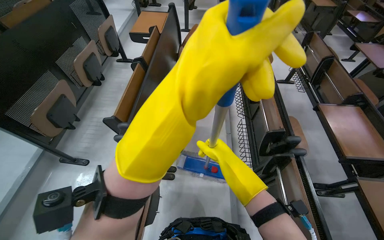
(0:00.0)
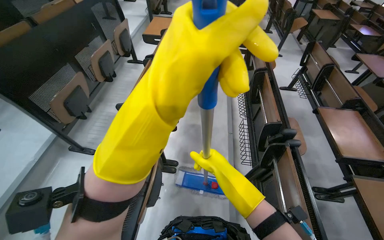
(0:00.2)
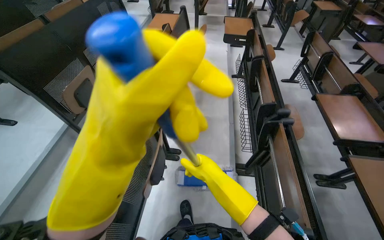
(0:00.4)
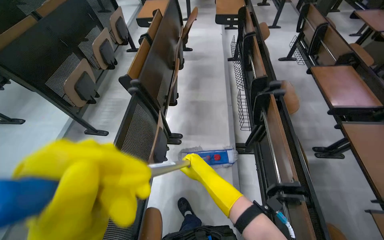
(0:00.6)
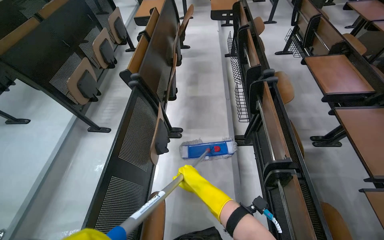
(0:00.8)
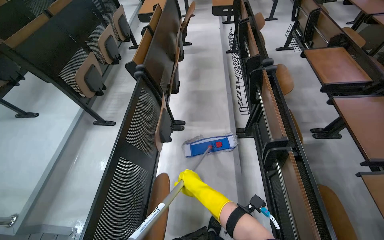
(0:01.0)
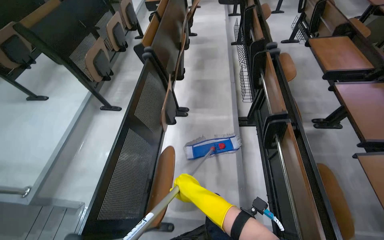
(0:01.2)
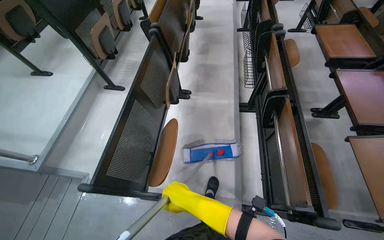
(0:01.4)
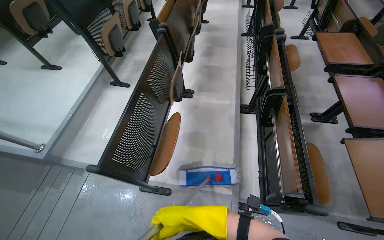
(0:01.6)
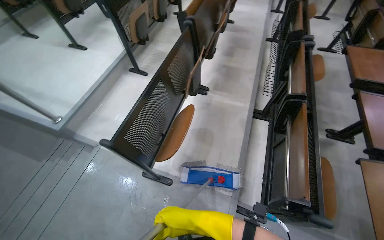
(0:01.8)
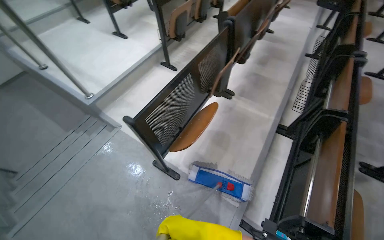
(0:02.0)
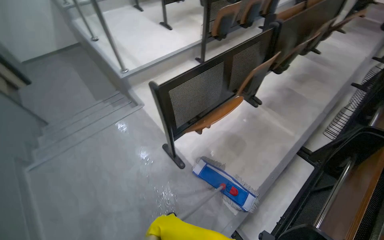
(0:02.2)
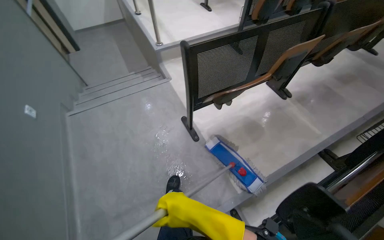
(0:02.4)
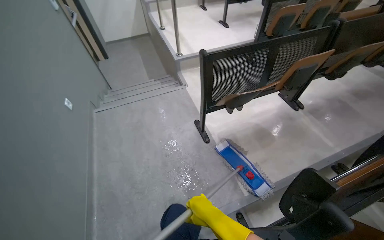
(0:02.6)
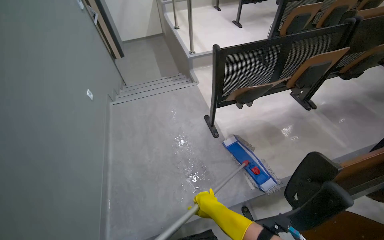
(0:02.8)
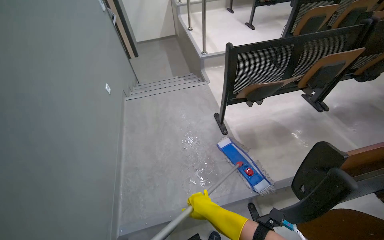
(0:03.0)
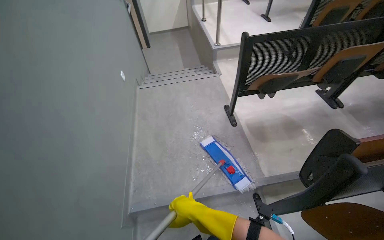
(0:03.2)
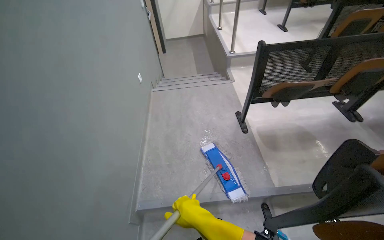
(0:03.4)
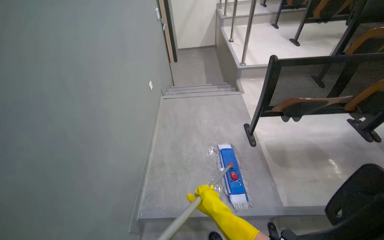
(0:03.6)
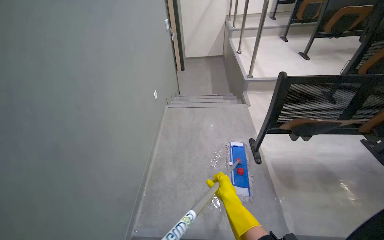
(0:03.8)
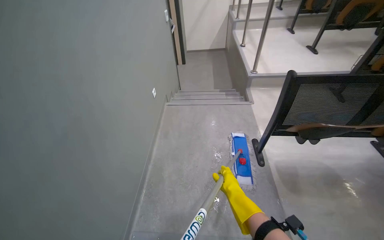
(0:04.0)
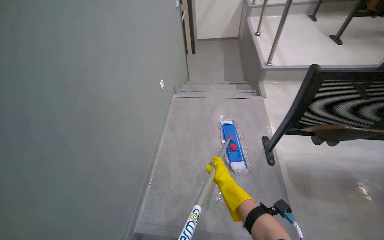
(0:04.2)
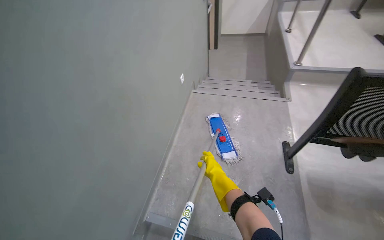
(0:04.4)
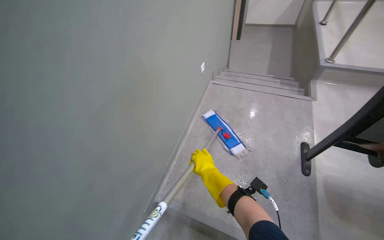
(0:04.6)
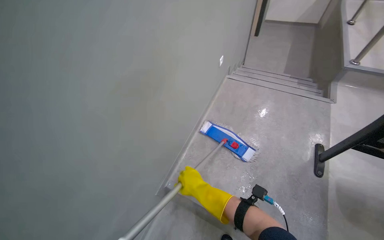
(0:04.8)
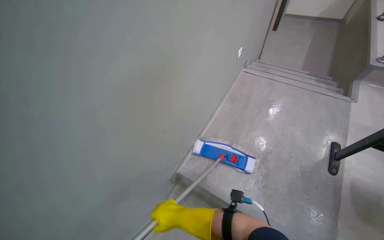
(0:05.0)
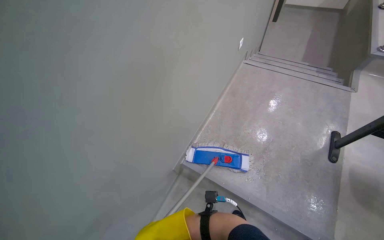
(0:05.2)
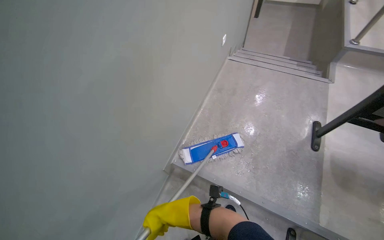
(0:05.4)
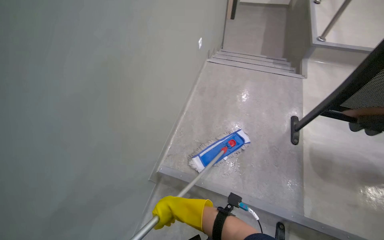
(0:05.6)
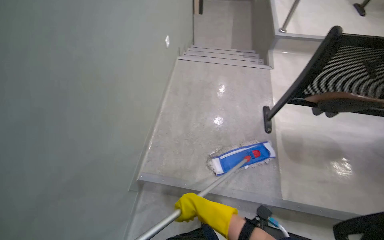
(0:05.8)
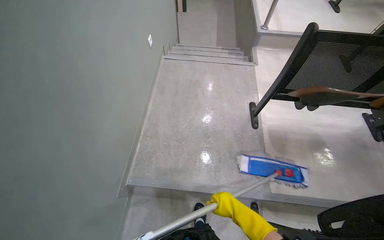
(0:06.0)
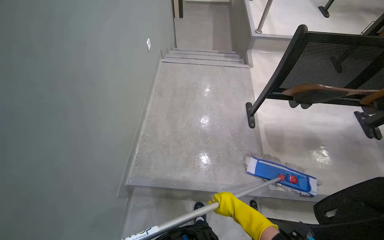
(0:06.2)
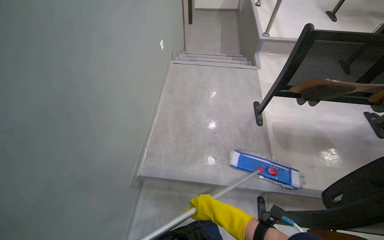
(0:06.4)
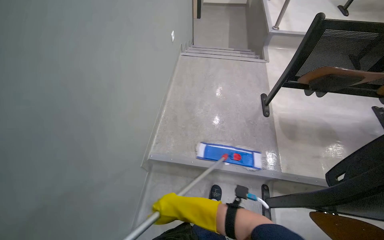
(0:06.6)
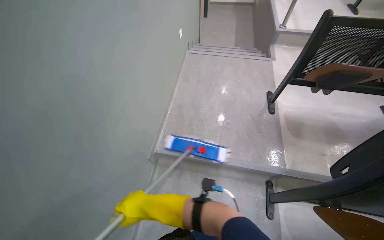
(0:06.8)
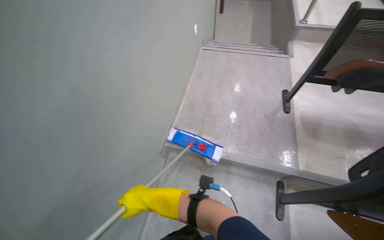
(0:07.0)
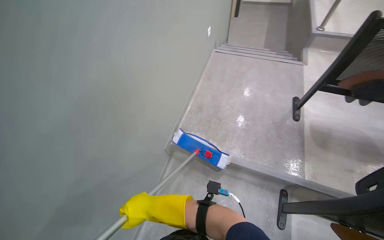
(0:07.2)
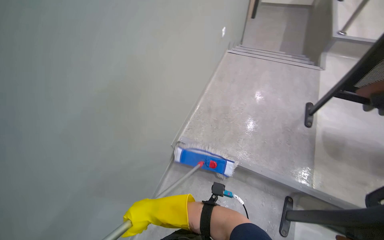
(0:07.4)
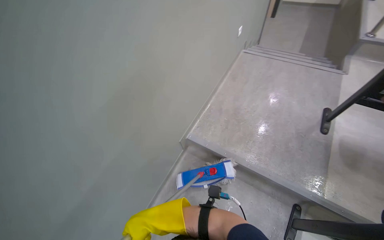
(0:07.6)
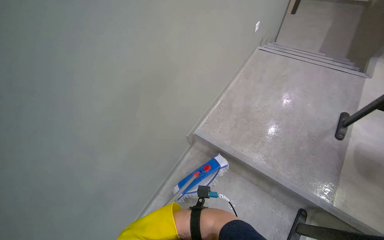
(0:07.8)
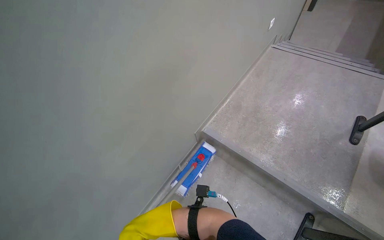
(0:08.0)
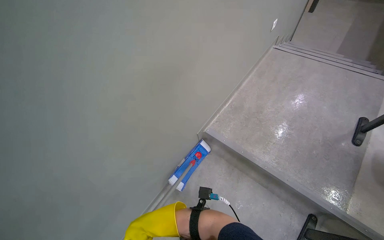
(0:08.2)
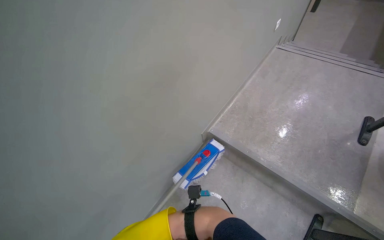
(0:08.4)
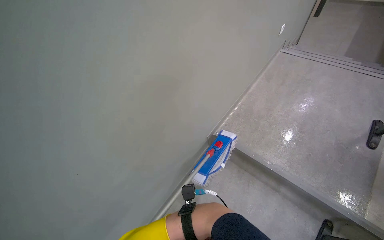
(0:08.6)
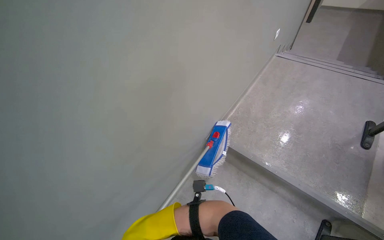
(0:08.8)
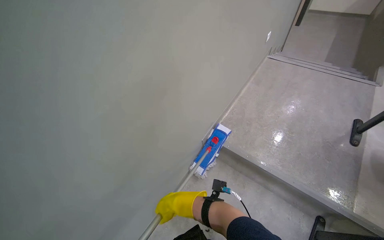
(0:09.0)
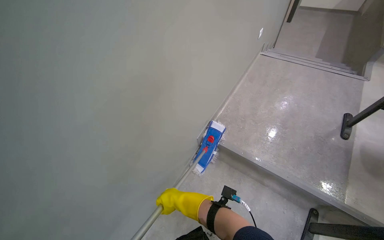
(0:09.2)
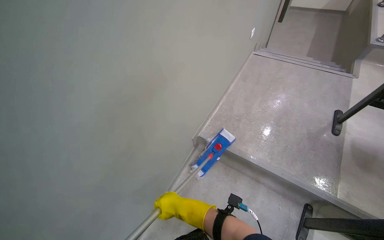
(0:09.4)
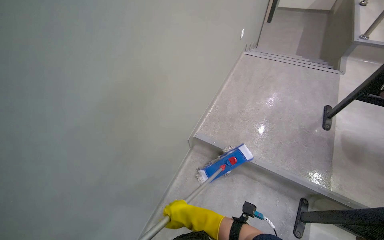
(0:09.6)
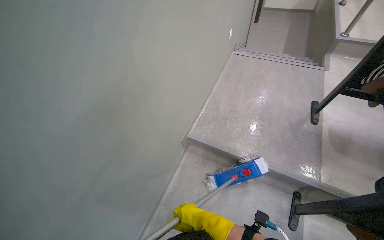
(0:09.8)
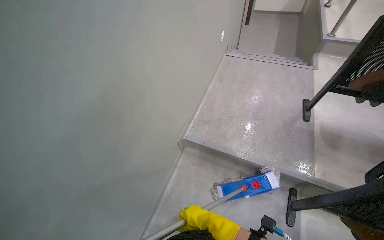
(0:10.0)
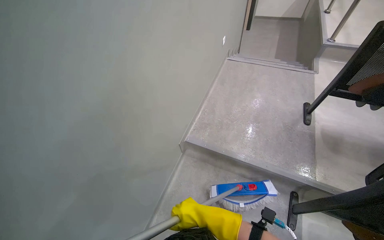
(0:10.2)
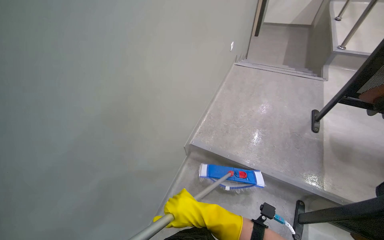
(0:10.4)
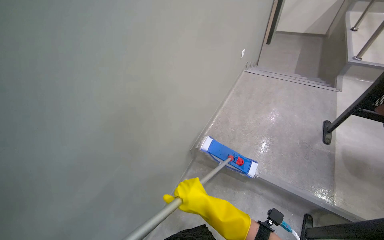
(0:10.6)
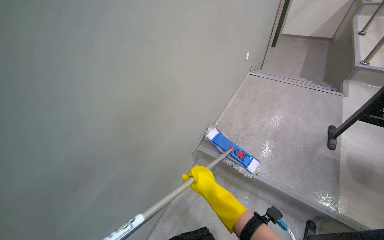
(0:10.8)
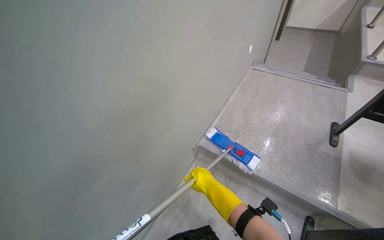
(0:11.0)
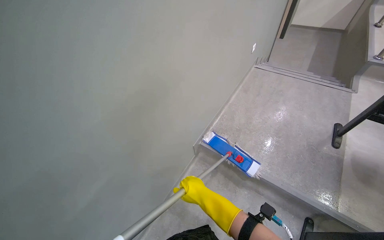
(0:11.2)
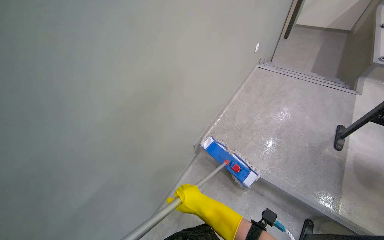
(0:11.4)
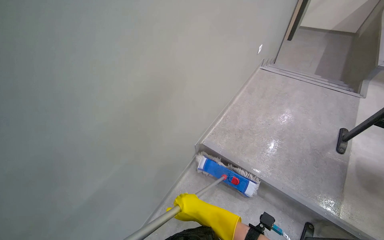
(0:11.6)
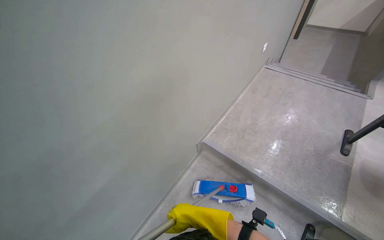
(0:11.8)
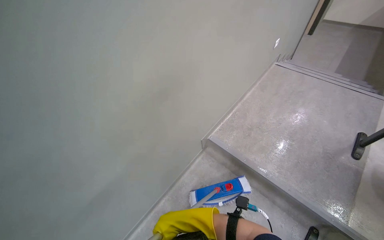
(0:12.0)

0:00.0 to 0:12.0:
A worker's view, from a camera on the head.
Job: mopping floor.
The whole recording: Mopping lecture hall floor. The worker mops the floor of the lecture hall, moving the mop through the aisles between seats.
0:00.0 to 0:01.6: The camera travels some 90 cm.
0:01.6 to 0:03.0: The camera travels about 60 cm. The head rotates about 65 degrees to the left.
0:03.0 to 0:04.4: The head rotates approximately 30 degrees to the left. The right hand shifts approximately 25 cm farther from the camera.
0:06.0 to 0:07.6: The wearer's head swings some 25 degrees to the left. The right hand shifts some 50 cm to the left and nearer to the camera.
0:07.6 to 0:09.0: The right hand goes roughly 10 cm farther from the camera.
0:09.0 to 0:10.4: The right hand is displaced to the right by approximately 10 cm.

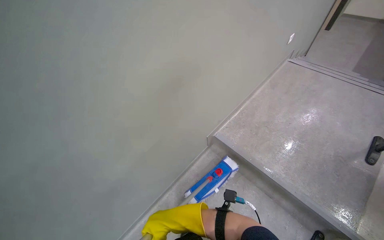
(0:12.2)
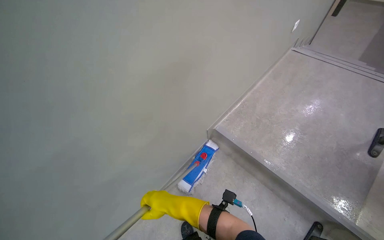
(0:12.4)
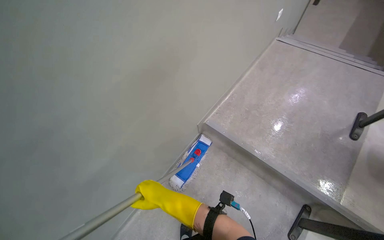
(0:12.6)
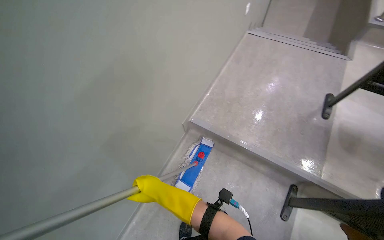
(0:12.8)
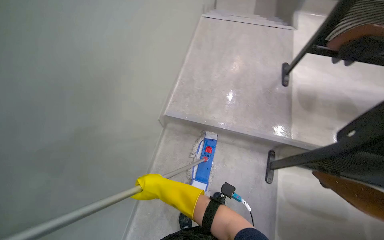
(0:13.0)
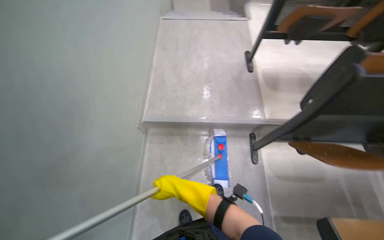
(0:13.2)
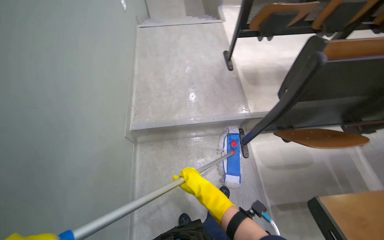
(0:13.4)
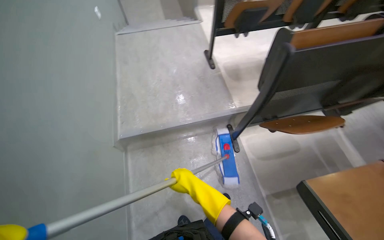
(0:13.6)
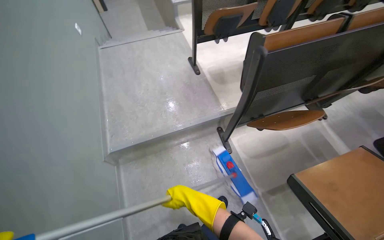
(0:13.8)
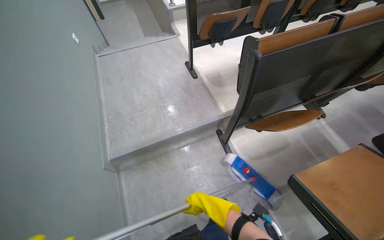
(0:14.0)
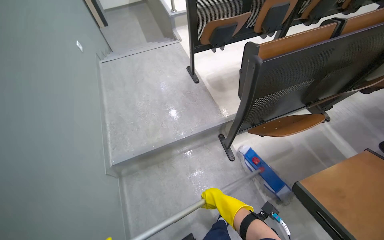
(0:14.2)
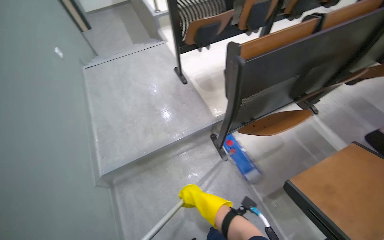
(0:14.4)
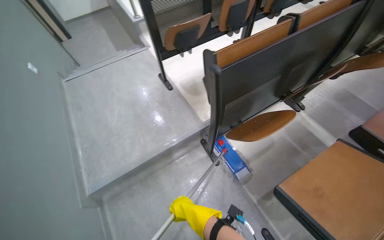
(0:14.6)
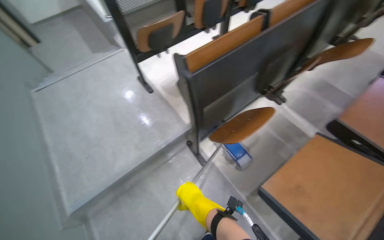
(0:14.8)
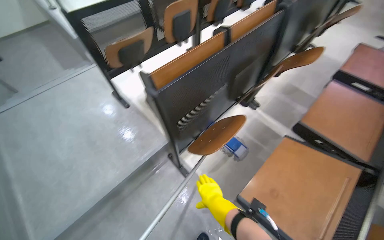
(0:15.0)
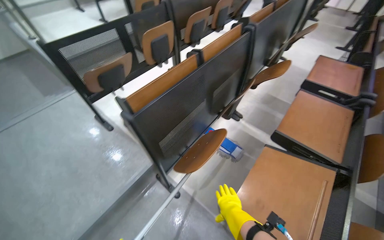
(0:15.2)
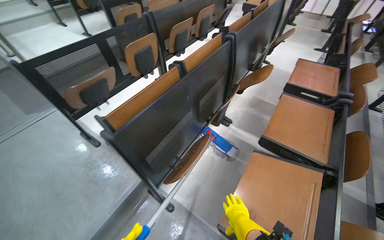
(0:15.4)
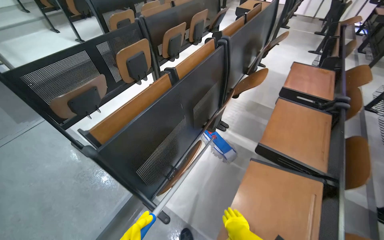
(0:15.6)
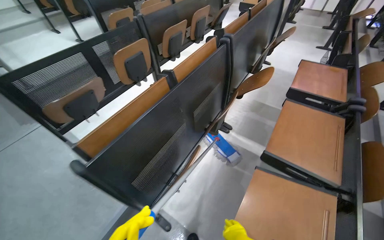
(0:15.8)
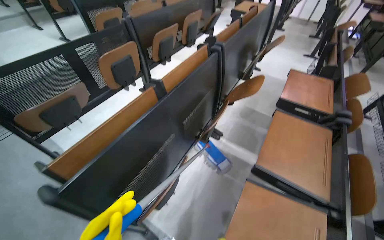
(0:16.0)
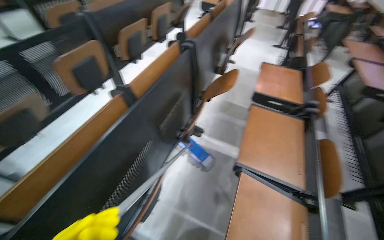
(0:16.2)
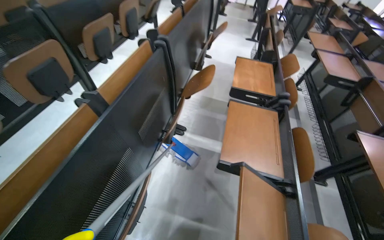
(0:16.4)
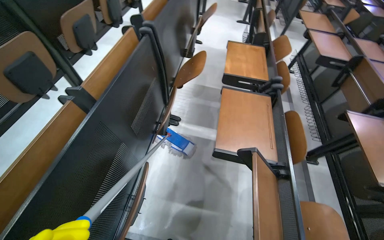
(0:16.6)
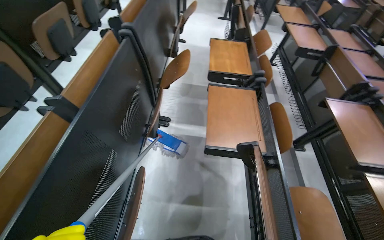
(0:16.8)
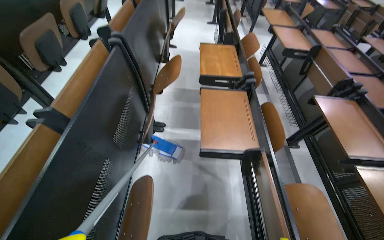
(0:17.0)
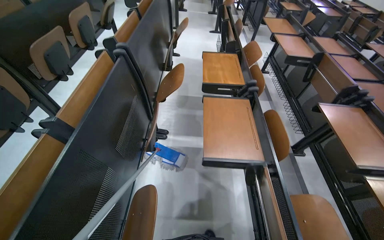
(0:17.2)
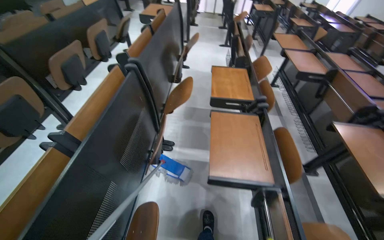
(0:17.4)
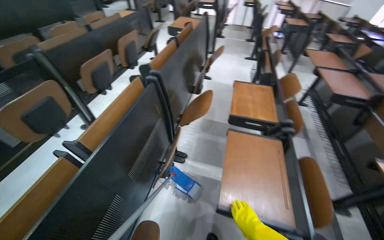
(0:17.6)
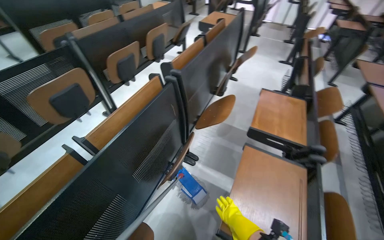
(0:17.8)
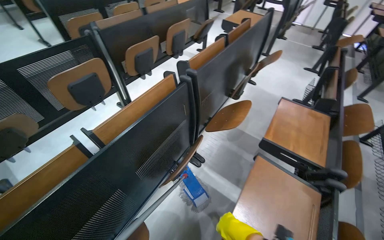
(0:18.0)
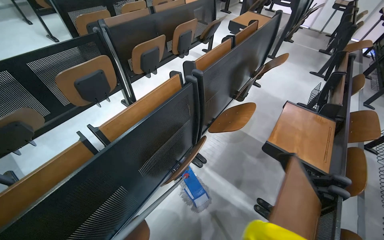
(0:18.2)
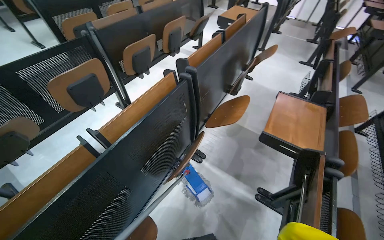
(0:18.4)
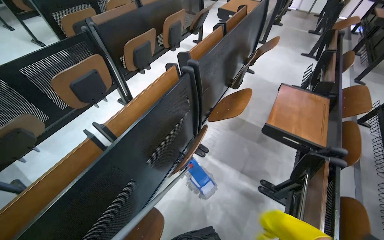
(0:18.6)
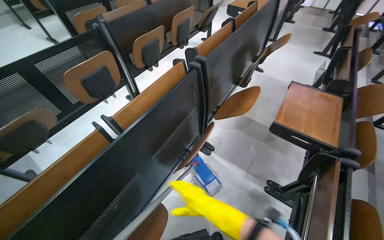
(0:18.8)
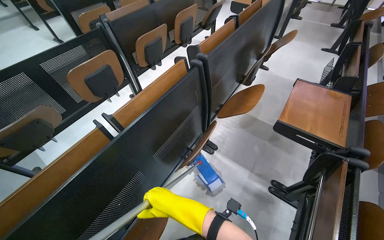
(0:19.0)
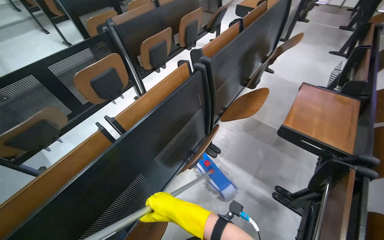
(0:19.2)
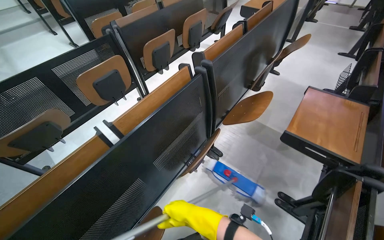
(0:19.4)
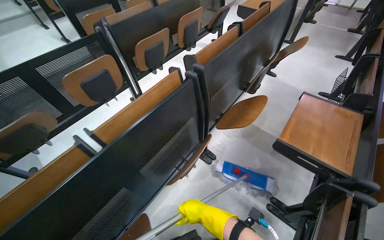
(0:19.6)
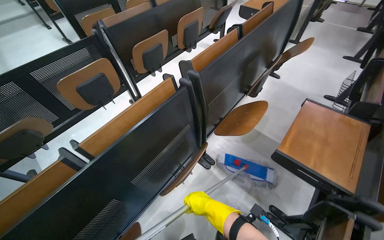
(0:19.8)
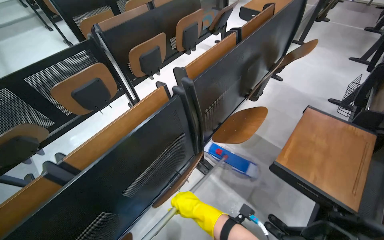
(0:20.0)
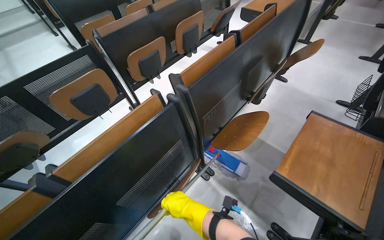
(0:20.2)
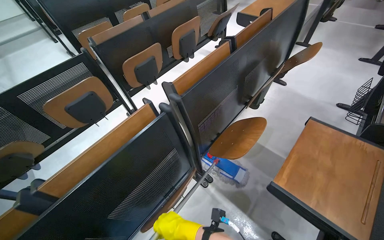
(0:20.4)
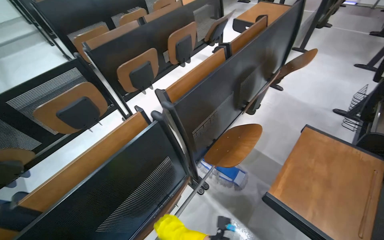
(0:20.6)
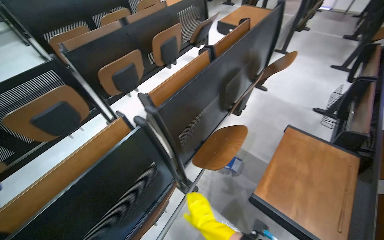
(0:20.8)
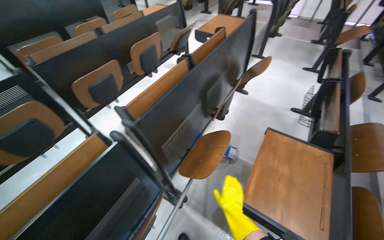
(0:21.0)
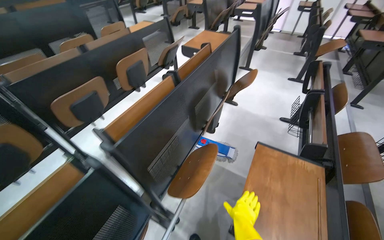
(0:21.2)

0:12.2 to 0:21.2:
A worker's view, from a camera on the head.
Job: mopping floor.
The whole recording: Mopping lecture hall floor. The worker mops the floor of the lecture hall, moving the mop through the aisles between seats.
0:12.2 to 0:13.8: The wearer's head swings roughly 65 degrees to the right.
0:13.8 to 0:15.2: The wearer moves about 40 cm. The wearer's head swings approximately 30 degrees to the right.
0:15.2 to 0:16.6: The head turns to the right by roughly 30 degrees.
0:16.6 to 0:18.2: The head turns to the left by about 25 degrees.
0:19.8 to 0:21.2: The right hand heads to the right and farther from the camera, covering approximately 50 cm.
